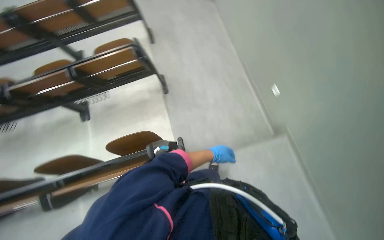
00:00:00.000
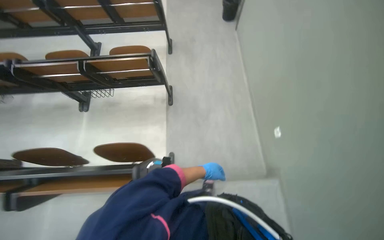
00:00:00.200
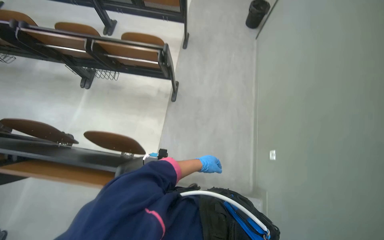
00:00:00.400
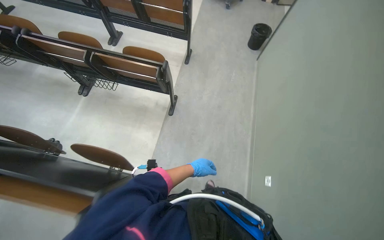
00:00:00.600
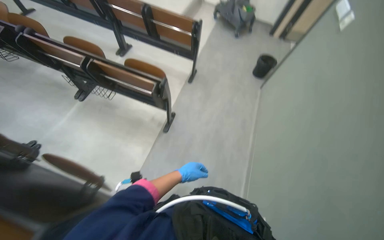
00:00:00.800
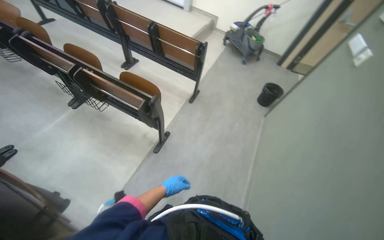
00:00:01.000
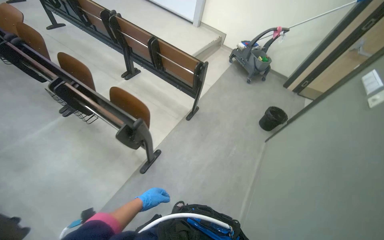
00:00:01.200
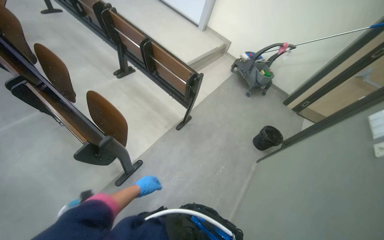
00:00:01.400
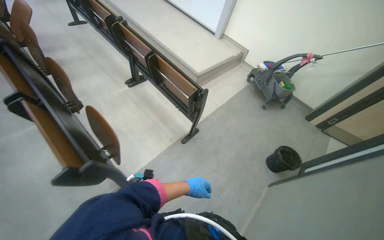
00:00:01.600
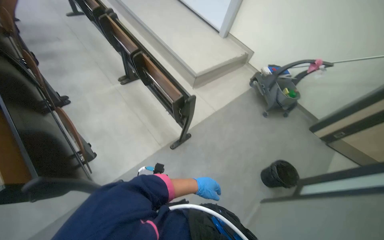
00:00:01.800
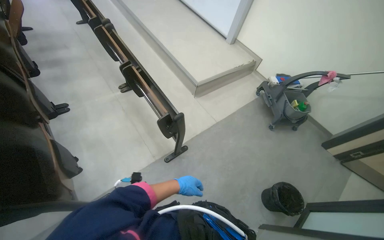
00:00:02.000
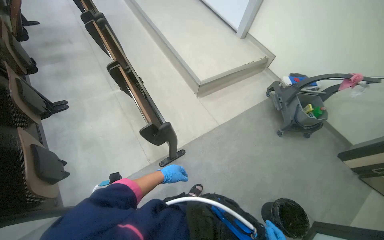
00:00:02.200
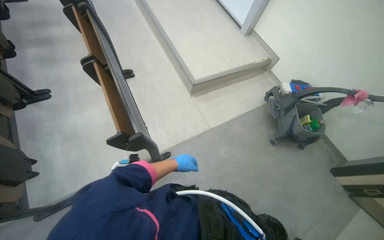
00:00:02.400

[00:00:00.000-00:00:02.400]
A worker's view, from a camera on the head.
Job: organizing items.
The whole recording: Folding desks in auditorium. The worker folds up multiple desks in the auditorium.
00:00:00.000 to 00:00:01.200: The head travels approximately 60 cm. The camera pitches upward, by about 25 degrees. The scene rotates clockwise by roughly 50 degrees.
00:00:01.200 to 00:00:02.400: The camera travels some 1 m. The head rotates about 30 degrees to the left.

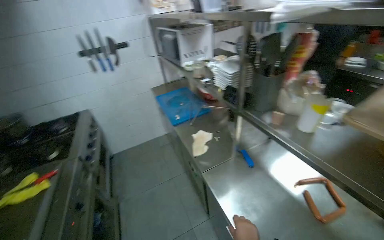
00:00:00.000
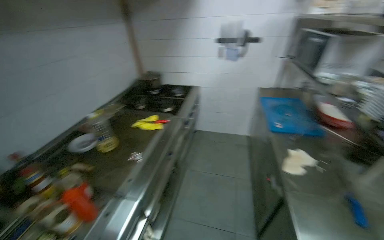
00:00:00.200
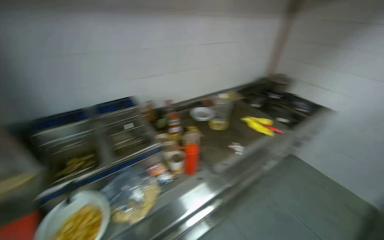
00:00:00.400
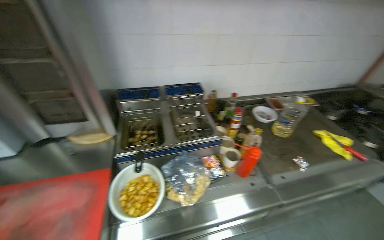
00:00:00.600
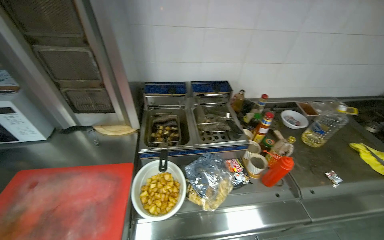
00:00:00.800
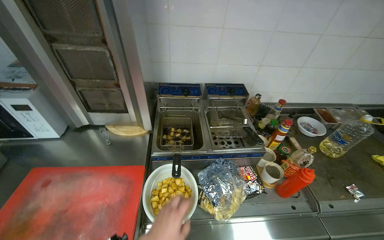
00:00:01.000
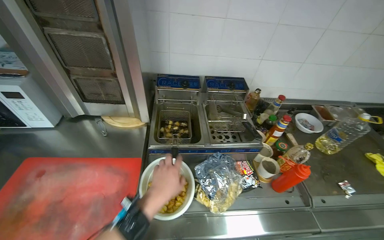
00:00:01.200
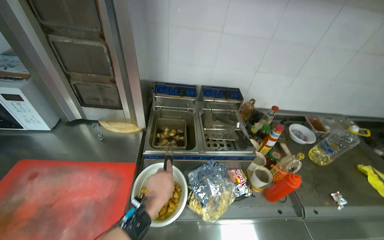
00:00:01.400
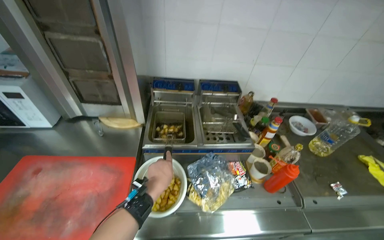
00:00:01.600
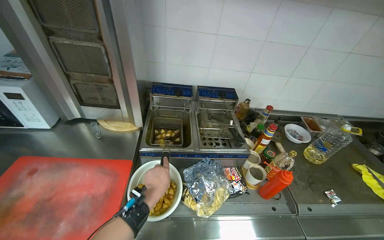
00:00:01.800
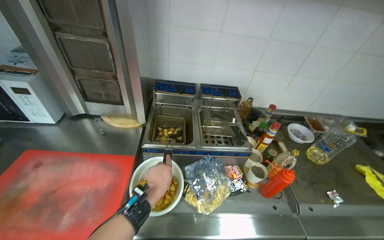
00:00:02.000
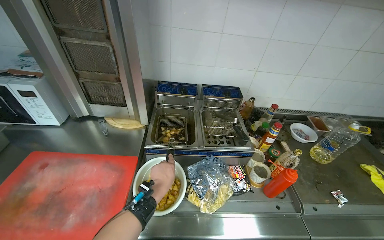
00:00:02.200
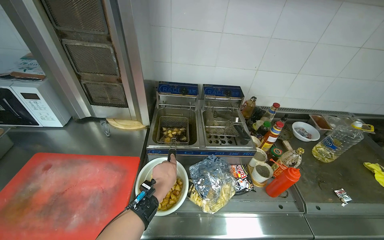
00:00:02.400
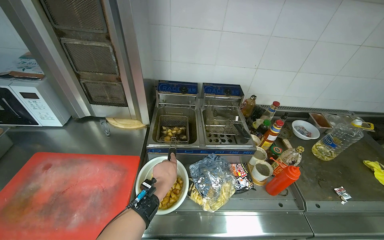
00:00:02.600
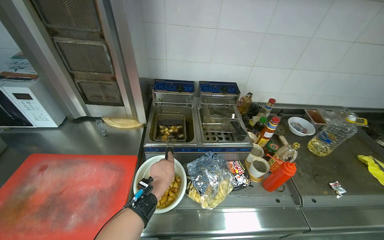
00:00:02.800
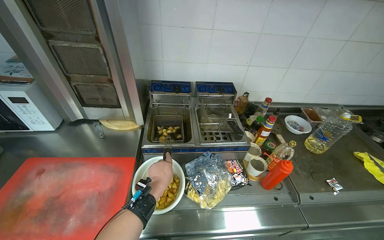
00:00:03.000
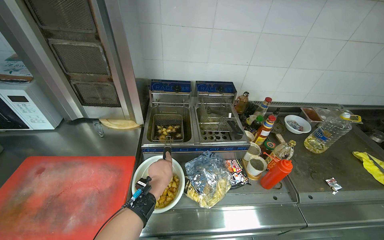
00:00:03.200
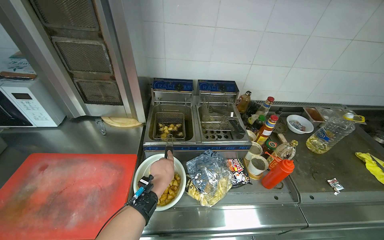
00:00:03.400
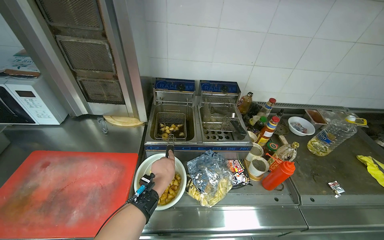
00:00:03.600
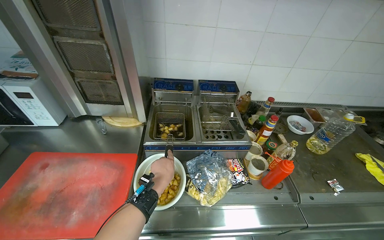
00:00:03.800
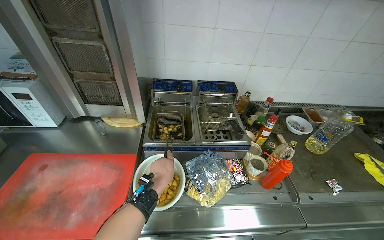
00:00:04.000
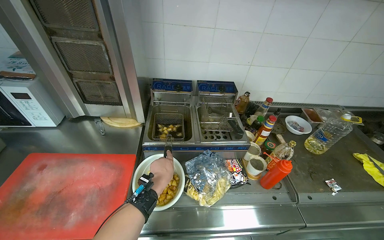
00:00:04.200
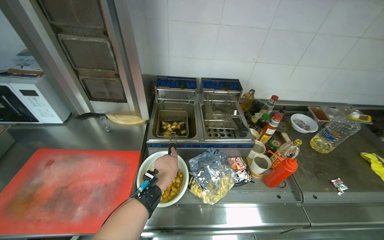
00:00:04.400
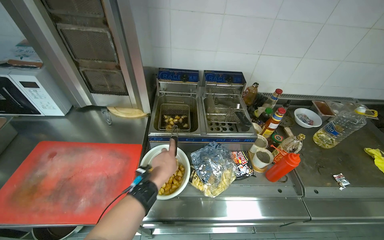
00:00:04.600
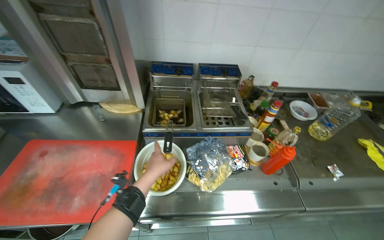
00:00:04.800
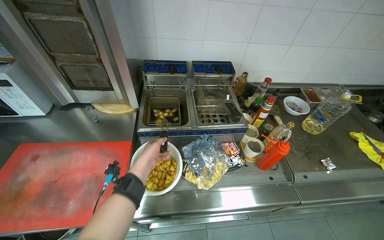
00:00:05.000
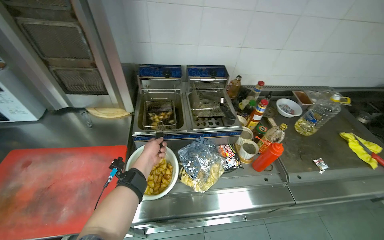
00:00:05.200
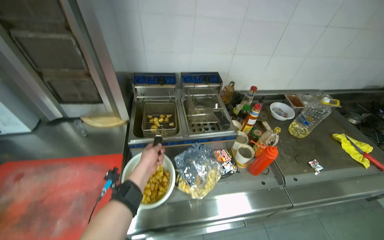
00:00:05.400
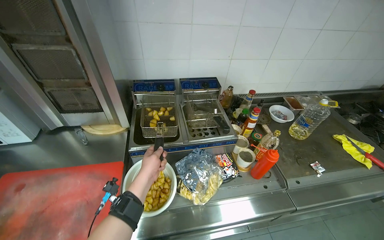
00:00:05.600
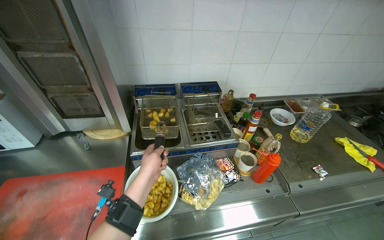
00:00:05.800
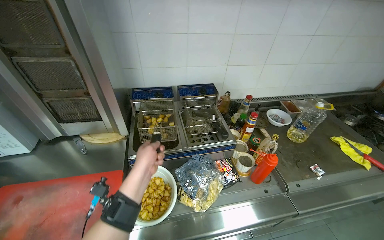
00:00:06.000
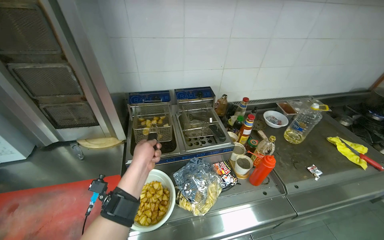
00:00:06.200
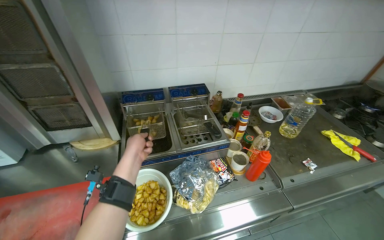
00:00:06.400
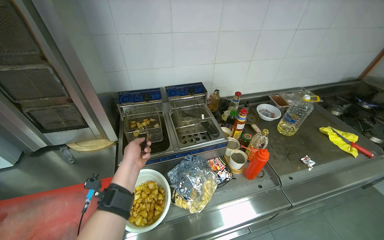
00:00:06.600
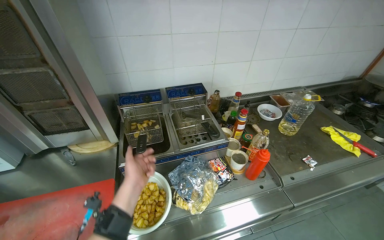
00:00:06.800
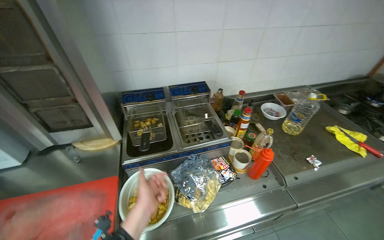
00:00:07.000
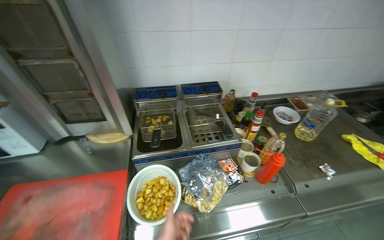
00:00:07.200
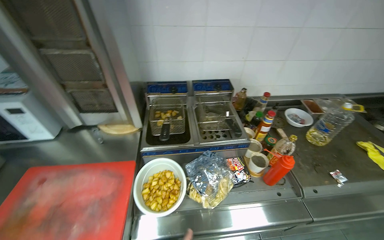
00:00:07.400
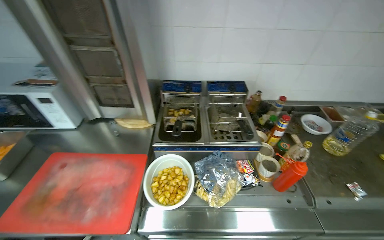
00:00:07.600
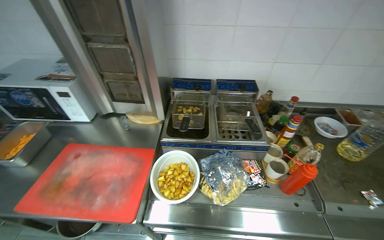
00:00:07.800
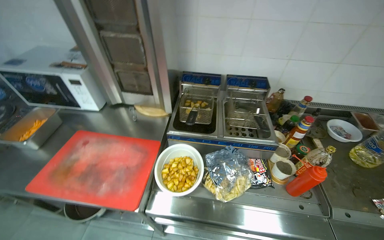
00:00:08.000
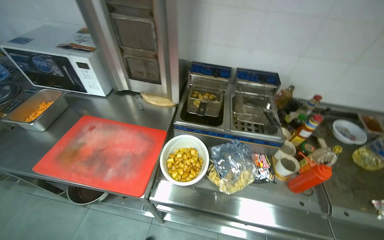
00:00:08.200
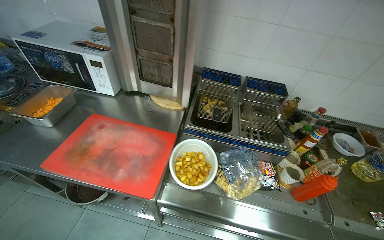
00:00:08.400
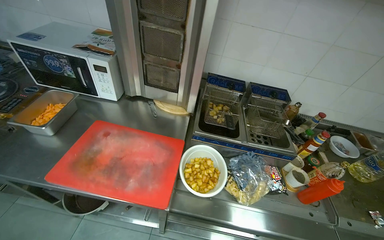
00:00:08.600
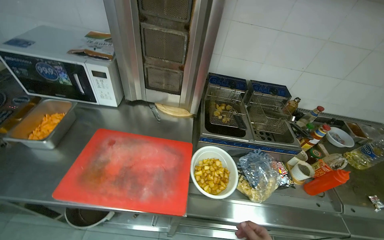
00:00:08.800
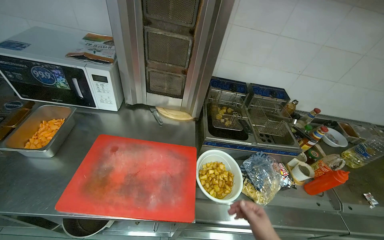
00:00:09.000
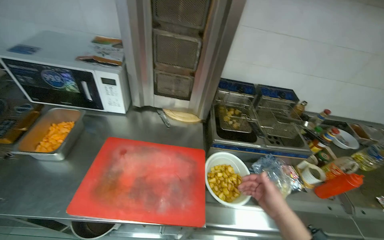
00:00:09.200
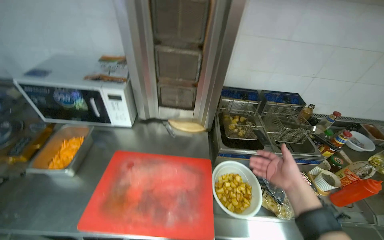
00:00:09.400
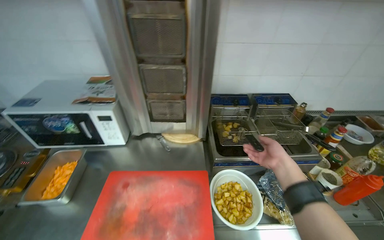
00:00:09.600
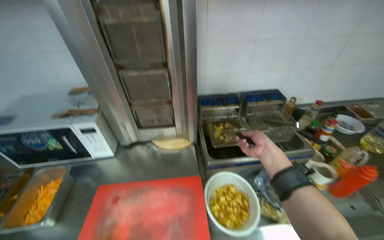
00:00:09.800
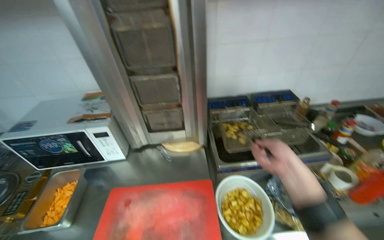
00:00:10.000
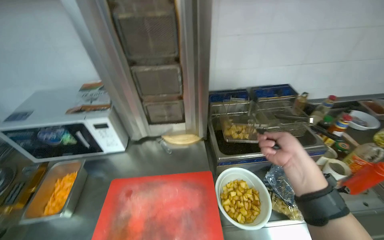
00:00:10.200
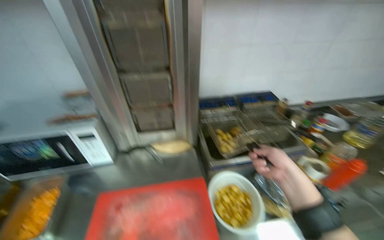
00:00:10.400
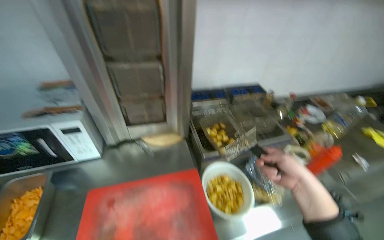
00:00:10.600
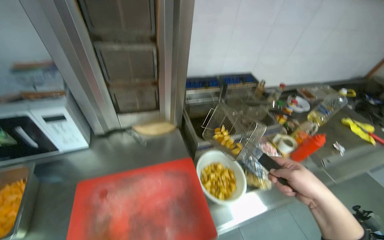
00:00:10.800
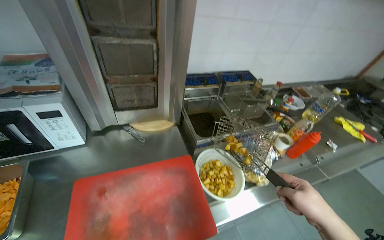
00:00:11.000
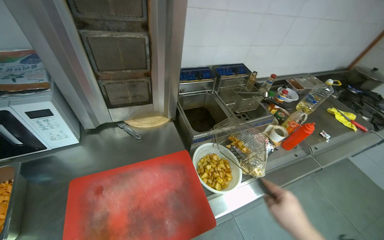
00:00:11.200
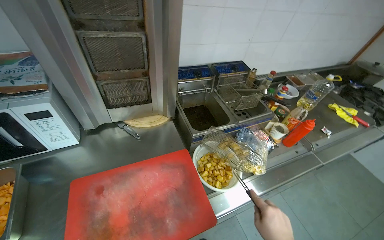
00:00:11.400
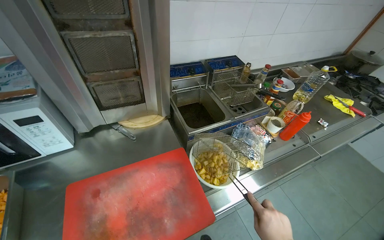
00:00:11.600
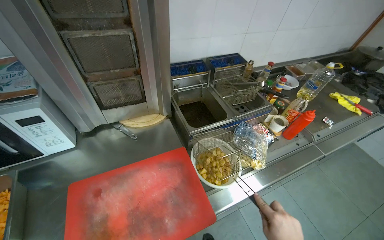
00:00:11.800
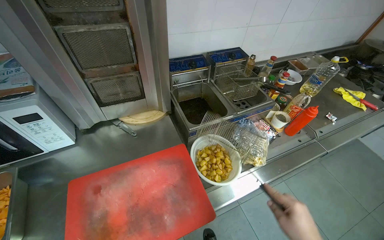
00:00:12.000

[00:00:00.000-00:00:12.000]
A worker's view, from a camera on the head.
Job: cooking food.
The whole recording: Removing and handling fried potatoes. The worker removes fried potatoes from the deep fryer and moves them to a bowl.
00:00:00.000 to 00:00:01.600: The camera travels approximately 70 cm. The wearer looks some 110 degrees further to the left.
00:00:04.400 to 00:00:06.000: The left hand goes farther from the camera and returns, some 10 cm each way.
00:00:10.400 to 00:00:12.000: The camera pitches downward, by about 15 degrees.

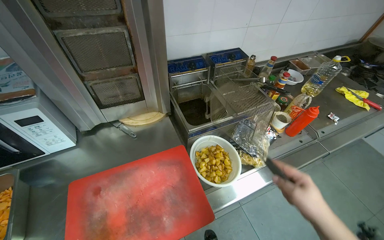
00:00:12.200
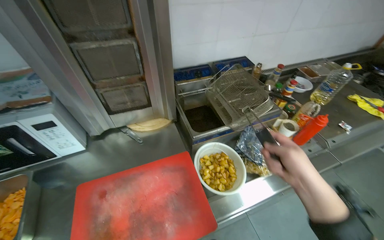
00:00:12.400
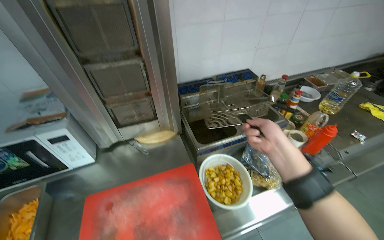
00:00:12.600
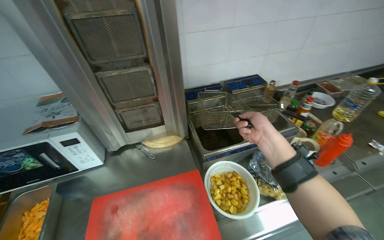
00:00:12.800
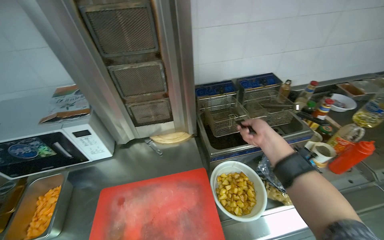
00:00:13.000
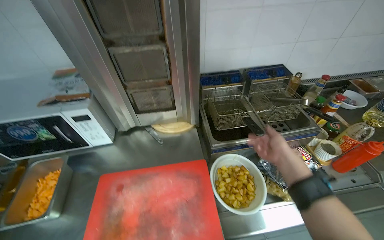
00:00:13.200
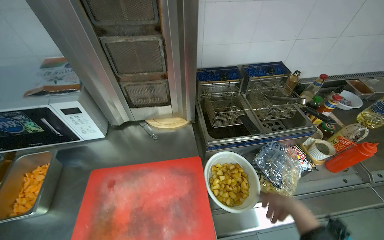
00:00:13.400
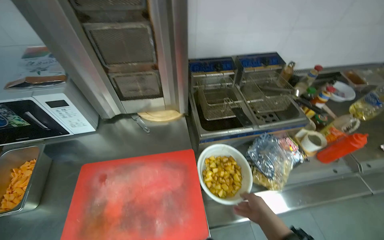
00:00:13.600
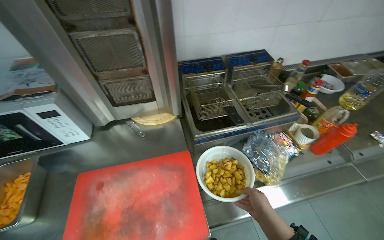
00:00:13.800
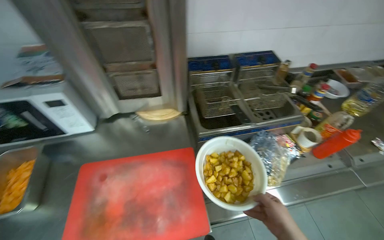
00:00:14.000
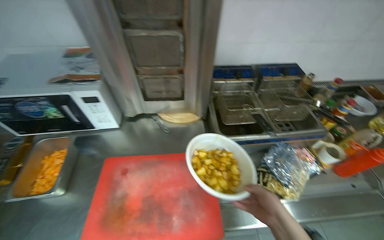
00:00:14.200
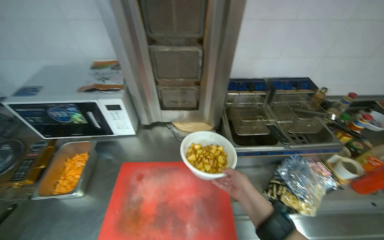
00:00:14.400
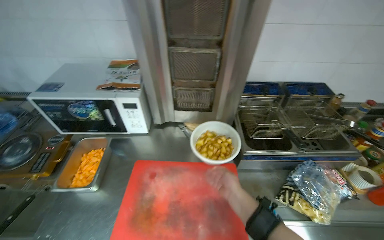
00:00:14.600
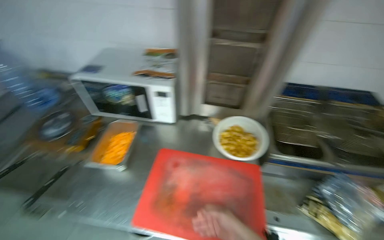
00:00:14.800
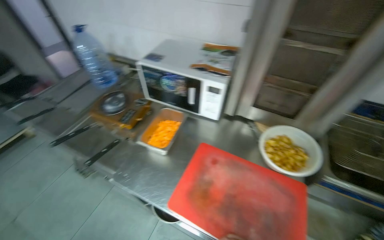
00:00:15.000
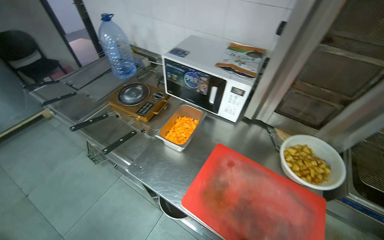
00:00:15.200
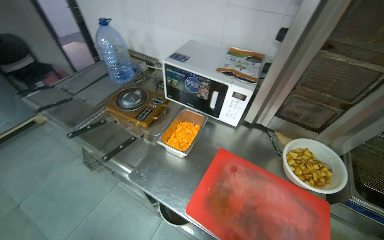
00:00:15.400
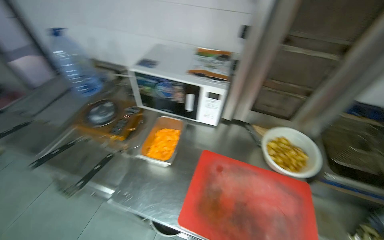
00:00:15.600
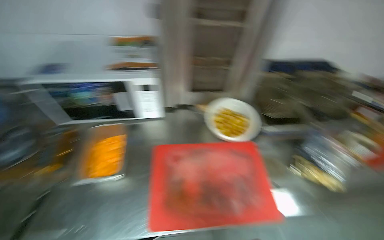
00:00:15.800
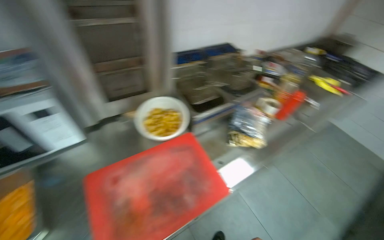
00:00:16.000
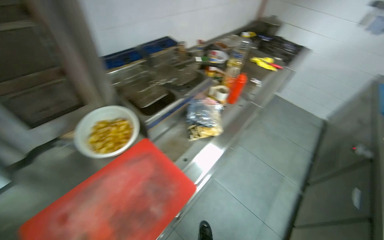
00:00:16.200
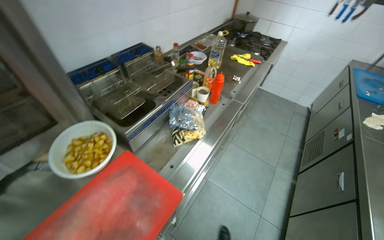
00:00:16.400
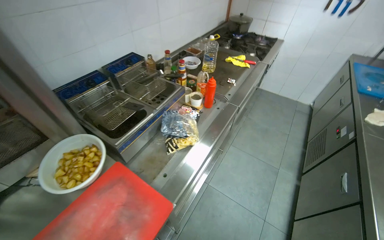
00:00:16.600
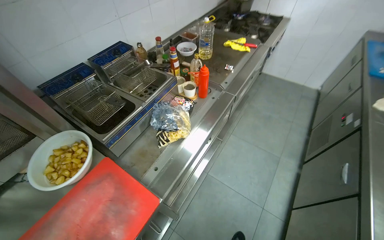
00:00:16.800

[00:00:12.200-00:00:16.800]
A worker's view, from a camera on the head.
Job: cooking food.
The whole recording: Removing and handling fried potatoes. The worker removes fried potatoes from the deep fryer and moves them to a bowl.
00:00:12.200 to 00:00:13.800: The right hand is displaced farther from the camera by approximately 15 cm, and goes up the picture and returns, roughly 25 cm each way.
00:00:13.800 to 00:00:15.200: The wearer's head swings roughly 45 degrees to the left.
00:00:15.200 to 00:00:16.800: The wearer moves about 40 cm. The head turns to the right by approximately 90 degrees.
